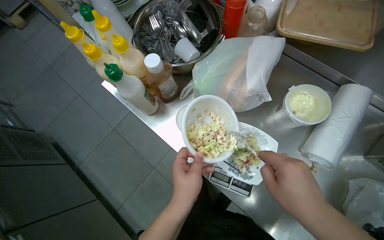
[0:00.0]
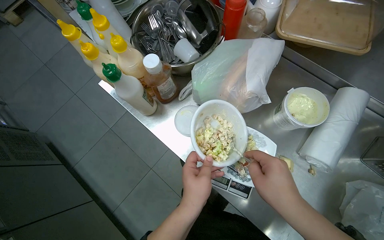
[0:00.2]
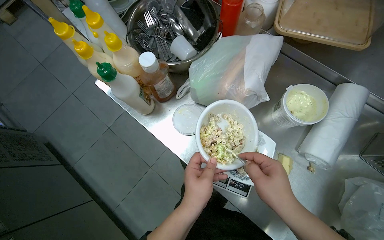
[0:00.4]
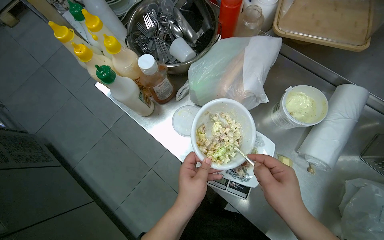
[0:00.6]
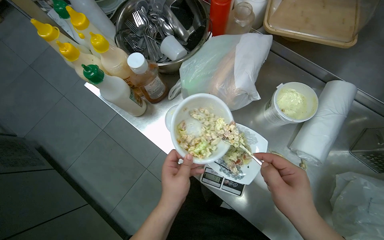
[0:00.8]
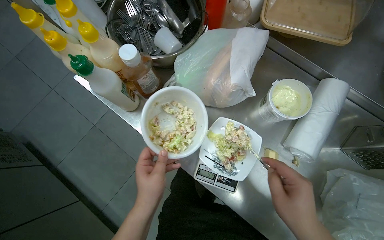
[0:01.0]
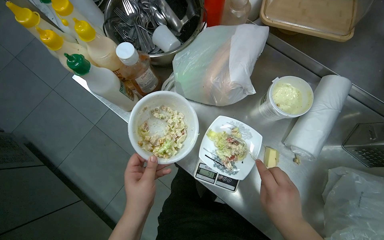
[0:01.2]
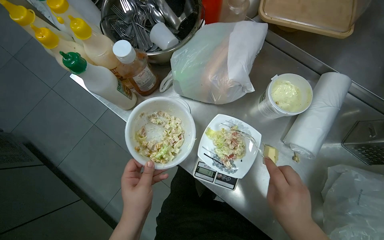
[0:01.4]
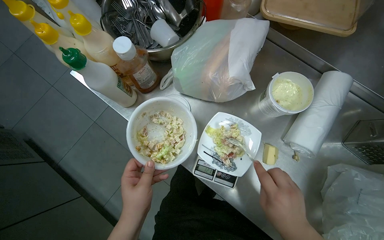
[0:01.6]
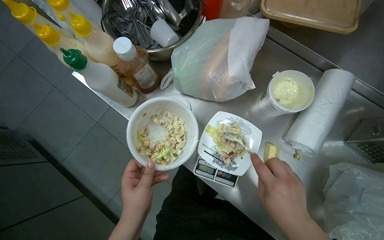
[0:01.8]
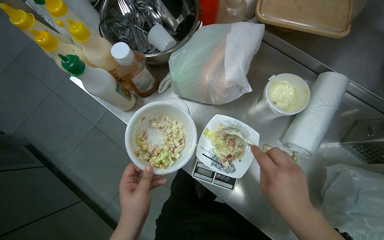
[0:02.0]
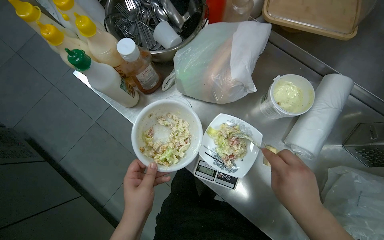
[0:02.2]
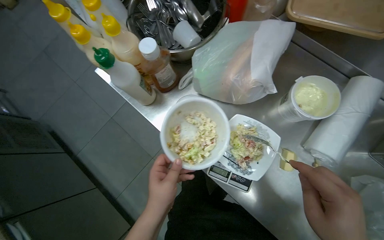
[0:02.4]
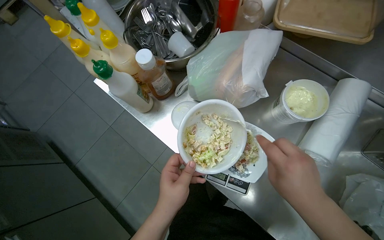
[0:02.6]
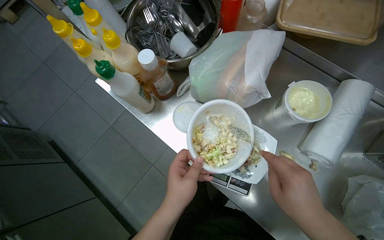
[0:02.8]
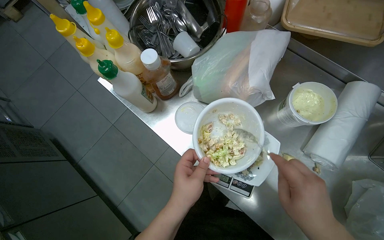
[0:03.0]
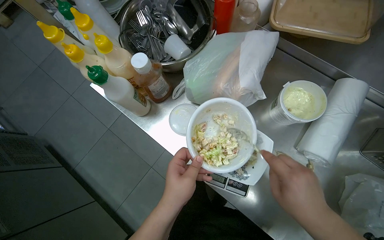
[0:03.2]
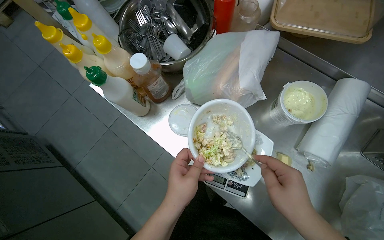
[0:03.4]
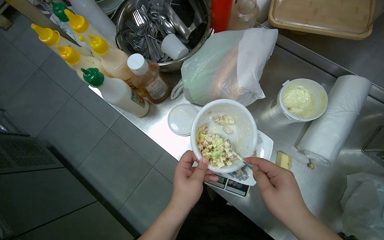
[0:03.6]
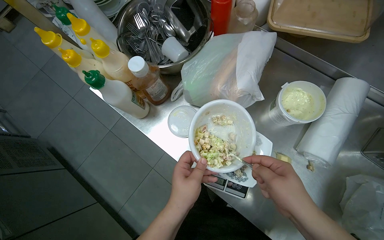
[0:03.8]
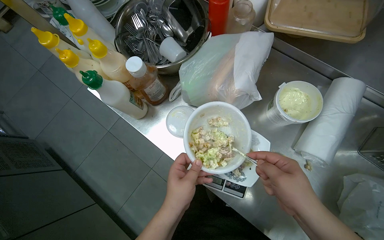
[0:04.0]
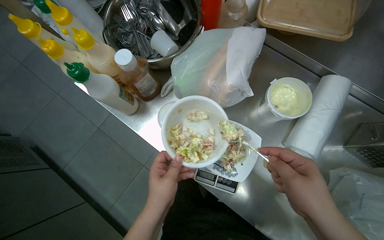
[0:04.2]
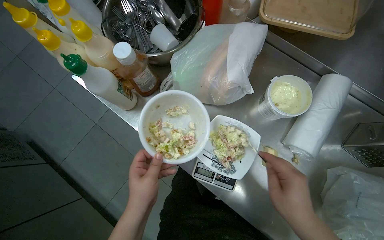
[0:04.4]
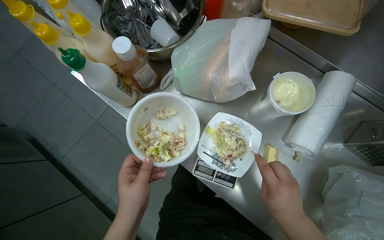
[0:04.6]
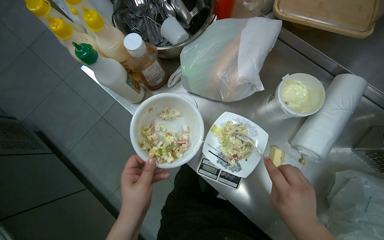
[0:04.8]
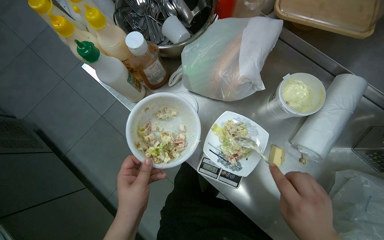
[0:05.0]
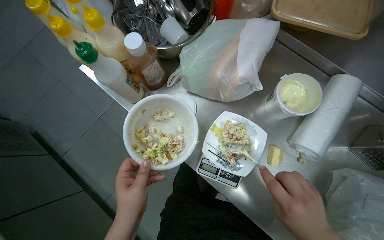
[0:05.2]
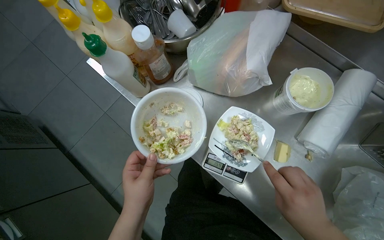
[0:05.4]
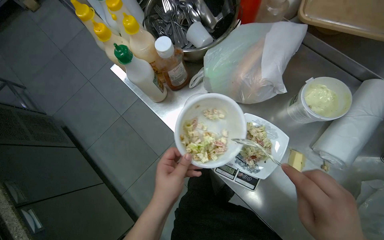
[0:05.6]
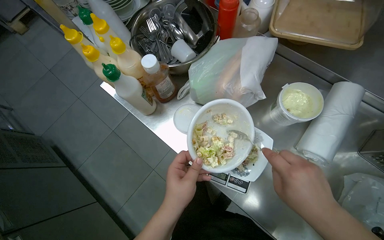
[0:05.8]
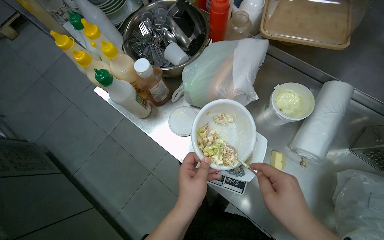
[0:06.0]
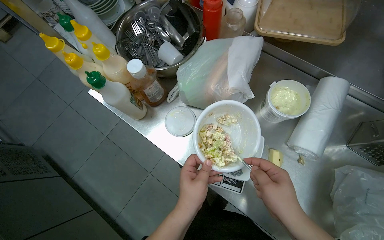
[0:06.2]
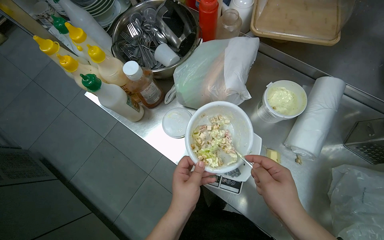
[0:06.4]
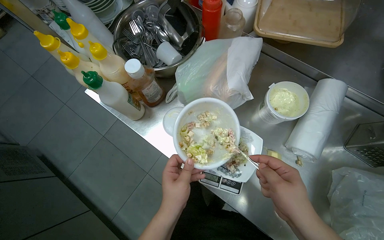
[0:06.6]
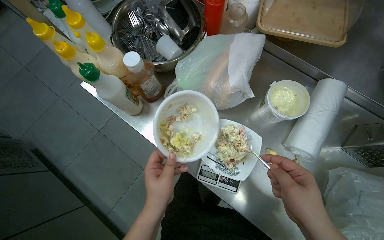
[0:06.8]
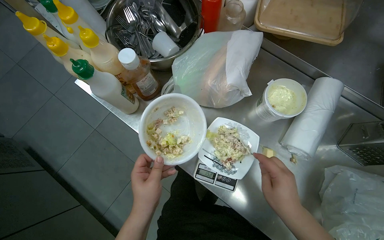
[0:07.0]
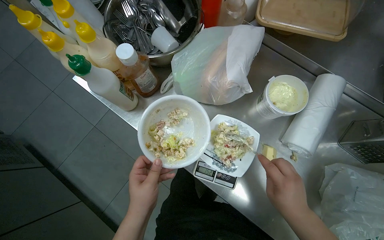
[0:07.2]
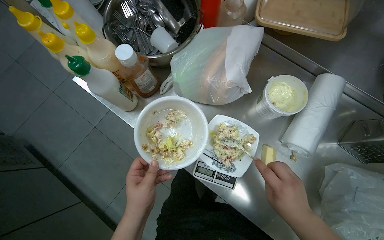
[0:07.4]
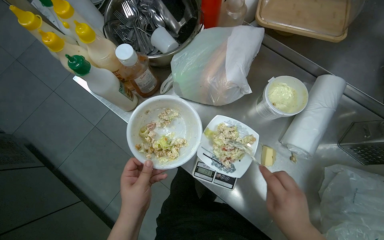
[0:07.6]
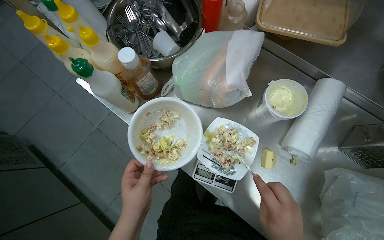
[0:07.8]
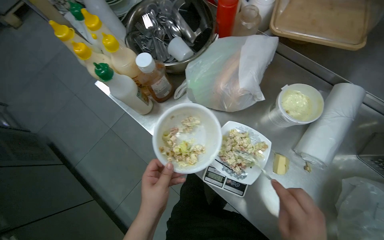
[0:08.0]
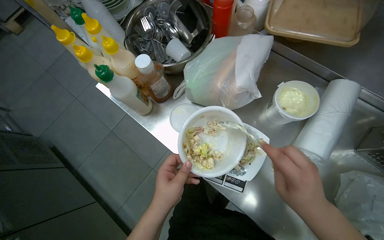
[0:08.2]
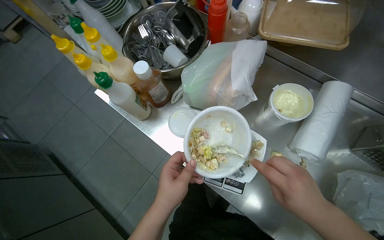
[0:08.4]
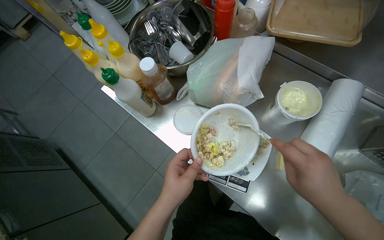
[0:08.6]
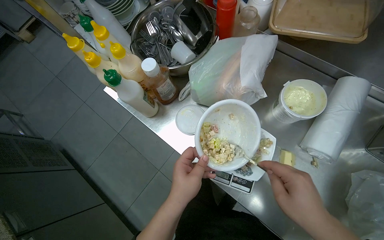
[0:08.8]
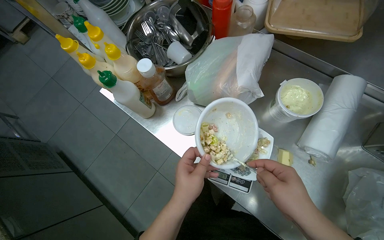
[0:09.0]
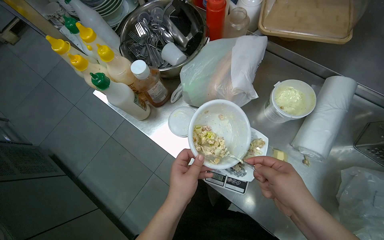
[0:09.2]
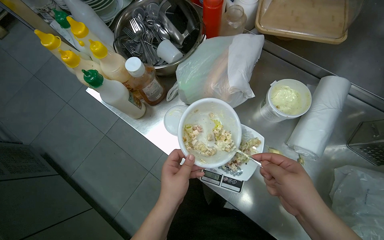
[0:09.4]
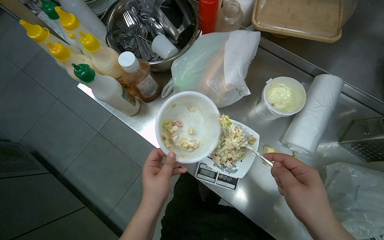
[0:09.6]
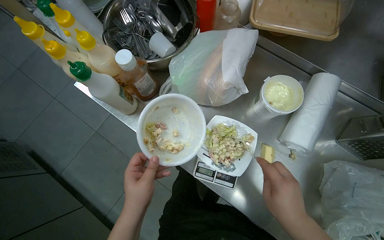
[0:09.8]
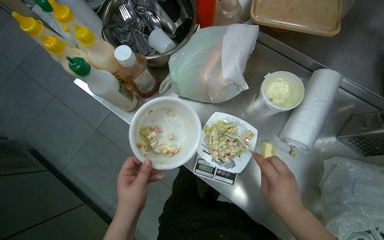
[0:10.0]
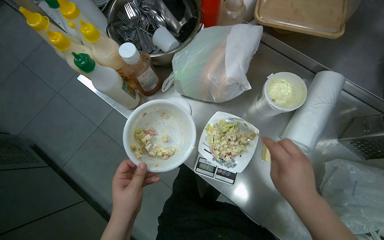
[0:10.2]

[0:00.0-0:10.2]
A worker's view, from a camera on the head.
Job: preparing food.
The whole recording: Preparing salad in bowl. The worker mixes salad, adds sauce, and transfers it to a plate on a scale.
0:00.0 to 0:01.4: The right hand heads down the picture, covering some 10 cm.
0:01.4 to 0:03.0: The hands stay close to where they were, moving slightly.
0:03.0 to 0:04.4: The hands stay close to where they were, moving slightly.
0:05.8 to 0:07.2: The hands work in one place, with small movements.
0:08.8 to 0:10.2: The left hand is displaced to the left by some 10 cm.

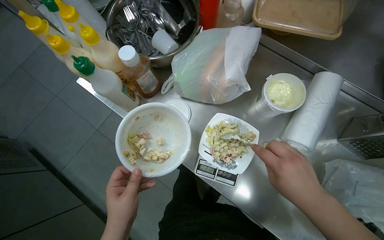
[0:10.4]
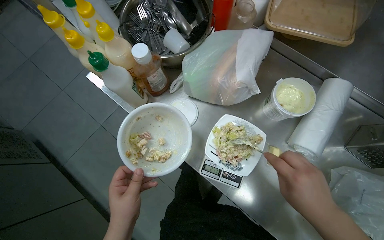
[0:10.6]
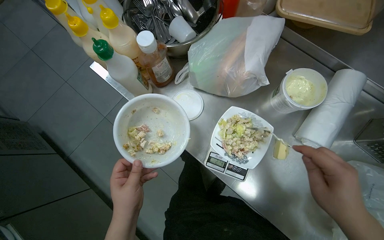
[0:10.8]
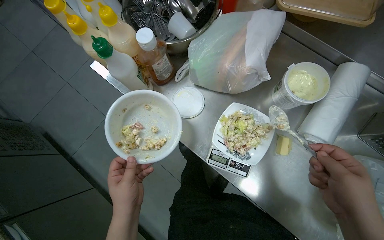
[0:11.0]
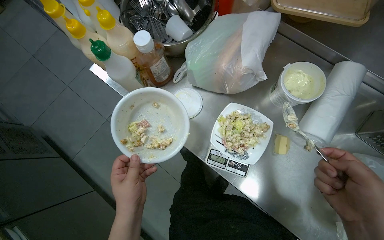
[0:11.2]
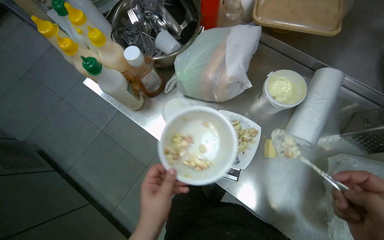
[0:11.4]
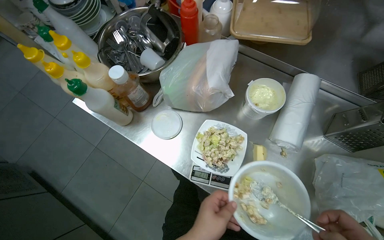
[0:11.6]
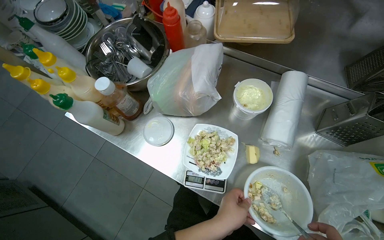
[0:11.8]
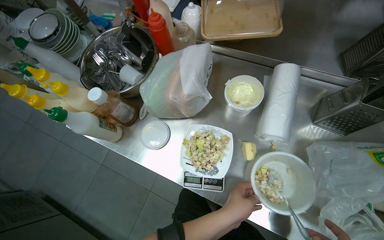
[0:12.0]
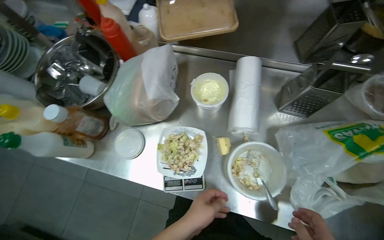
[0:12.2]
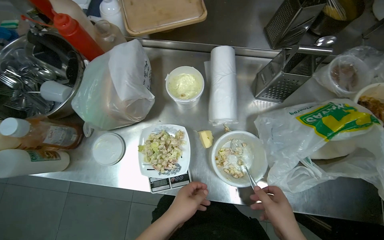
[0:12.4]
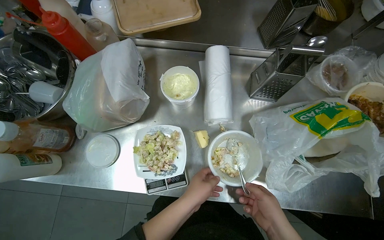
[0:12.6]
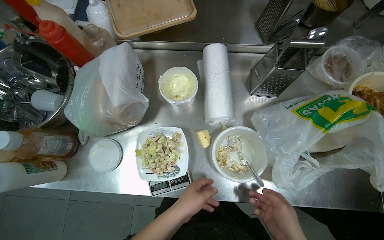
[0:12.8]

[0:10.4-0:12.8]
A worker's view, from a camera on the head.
Job: preparing food.
The whole recording: Preparing salad in bowl. The worker mixes salad, adds sauce, and transfers it to a plate on a scale.
0:10.4 to 0:11.6: The left hand travels to the right by approximately 20 cm.
0:11.6 to 0:12.8: Everything in view rotates some 25 degrees counterclockwise. The left hand is displaced farther from the camera by approximately 10 cm.

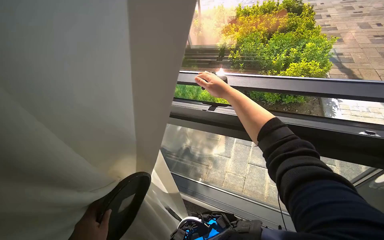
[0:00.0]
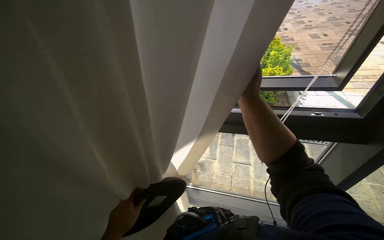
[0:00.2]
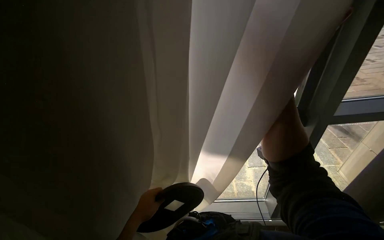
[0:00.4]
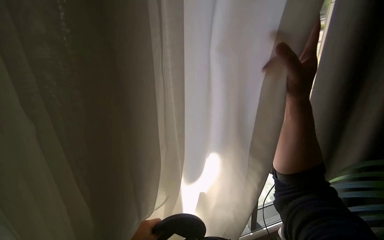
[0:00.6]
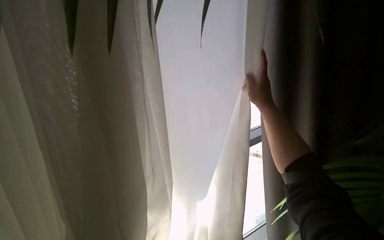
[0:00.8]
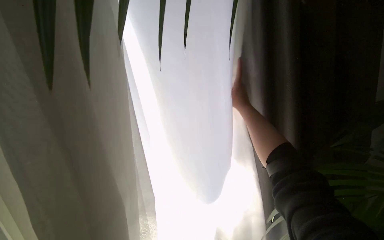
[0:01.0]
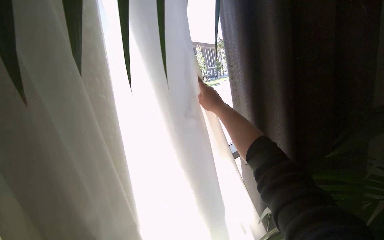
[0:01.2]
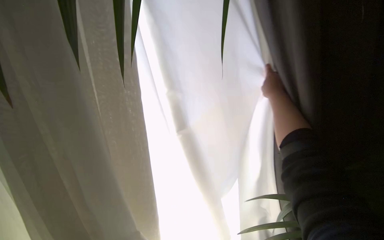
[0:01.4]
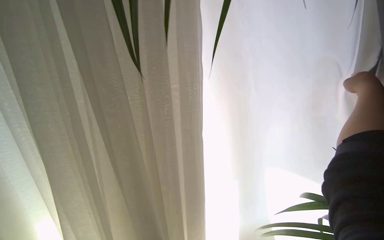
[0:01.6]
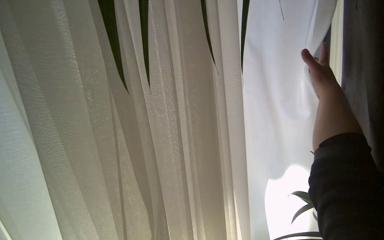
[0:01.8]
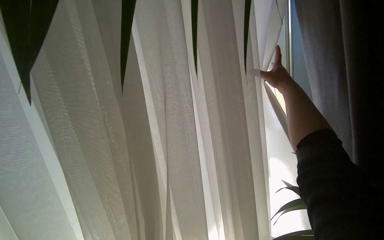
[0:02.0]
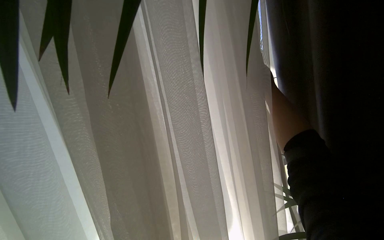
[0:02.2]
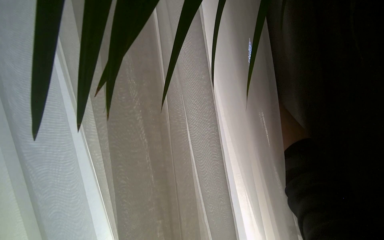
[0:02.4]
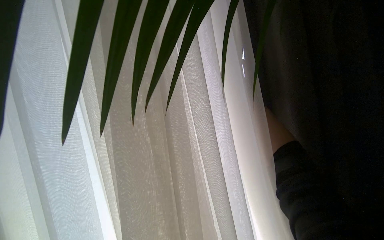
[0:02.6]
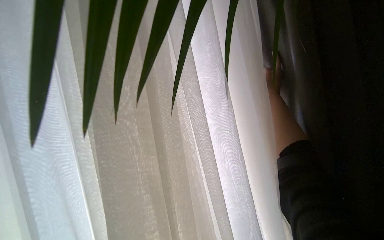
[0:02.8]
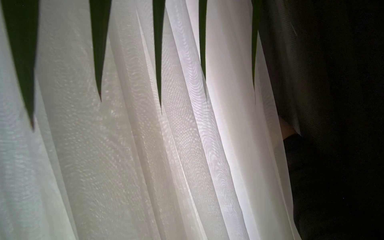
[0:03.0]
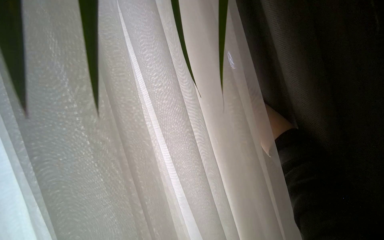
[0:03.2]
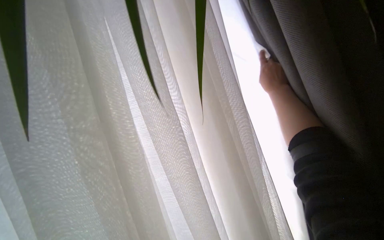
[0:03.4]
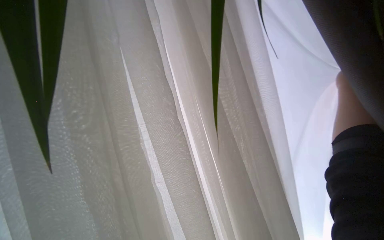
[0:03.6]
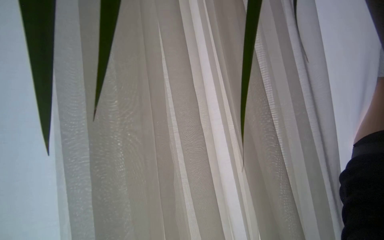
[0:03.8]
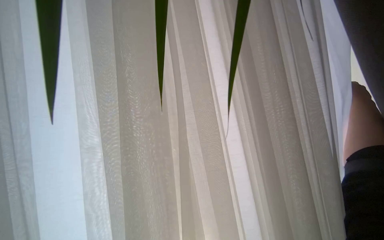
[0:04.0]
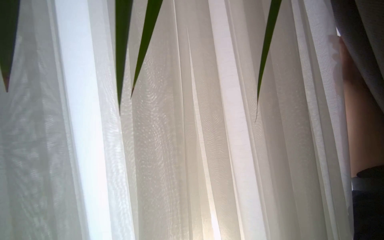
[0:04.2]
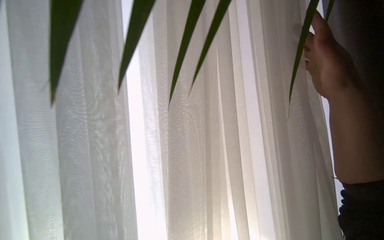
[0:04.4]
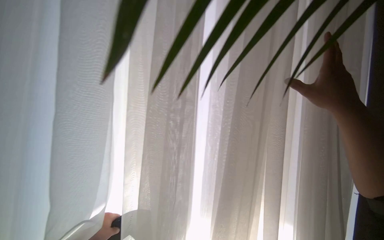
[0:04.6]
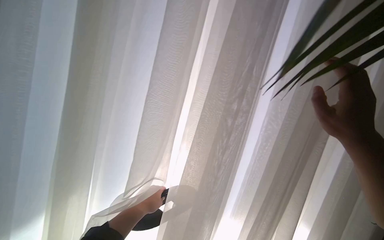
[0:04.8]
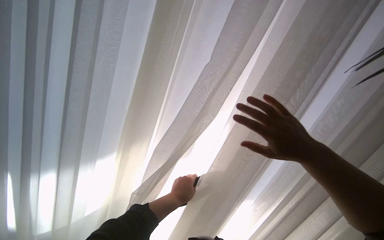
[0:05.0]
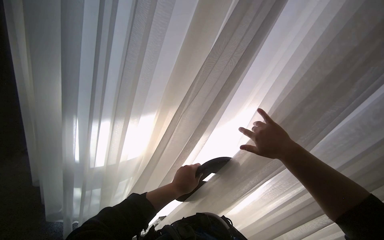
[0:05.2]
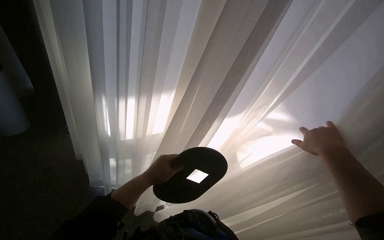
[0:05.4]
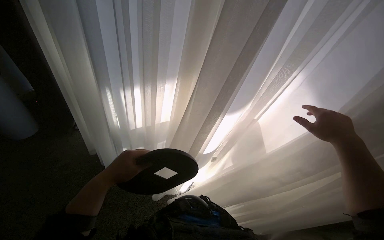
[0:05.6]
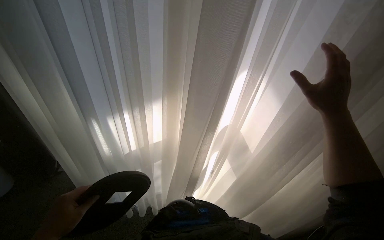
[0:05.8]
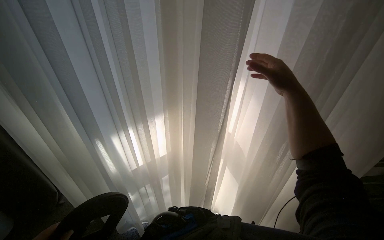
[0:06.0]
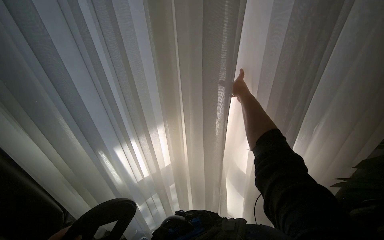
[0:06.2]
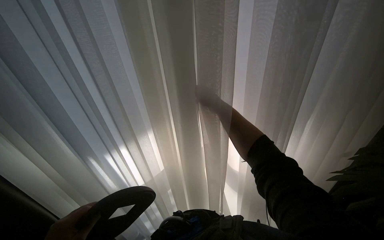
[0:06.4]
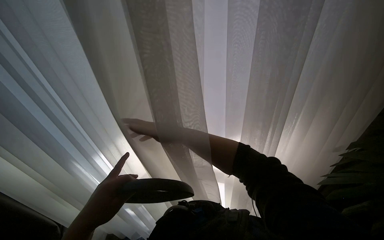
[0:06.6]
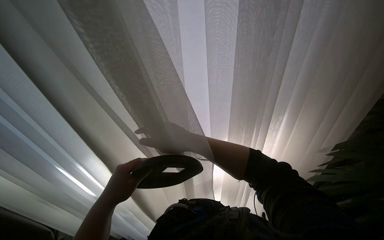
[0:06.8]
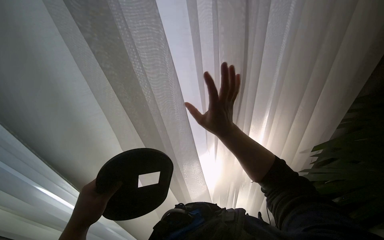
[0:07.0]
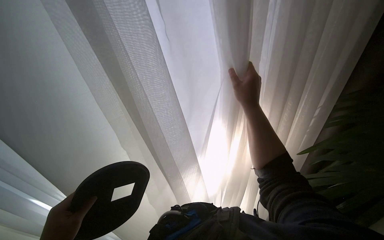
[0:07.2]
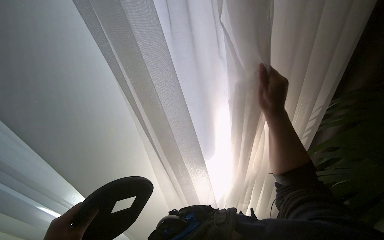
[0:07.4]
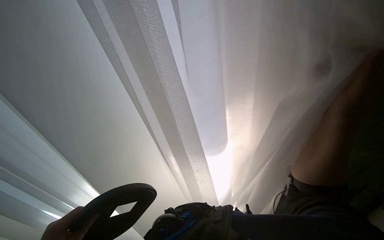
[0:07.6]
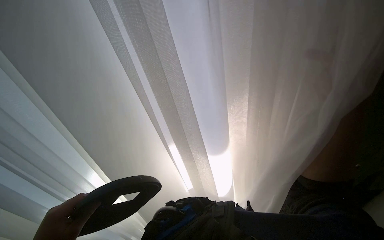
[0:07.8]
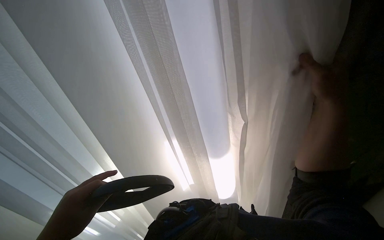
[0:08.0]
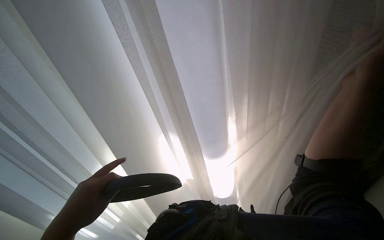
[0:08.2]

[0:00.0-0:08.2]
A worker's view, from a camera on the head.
Job: organizing items.
The whole recording: Adjusting window curtains. The worker adjusts the curtains on the window.
0:01.6 to 0:03.2: The right hand travels farther from the camera by about 25 cm.
0:03.2 to 0:05.0: The right hand goes approximately 25 cm down the picture and nearer to the camera.
0:06.6 to 0:08.2: The wearer looks some 20 degrees further to the right. The view tilts some 20 degrees upward.
